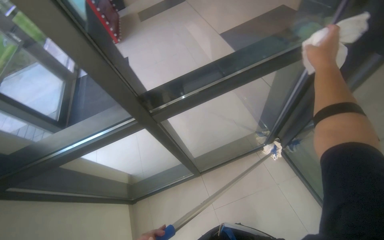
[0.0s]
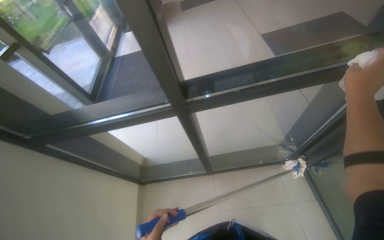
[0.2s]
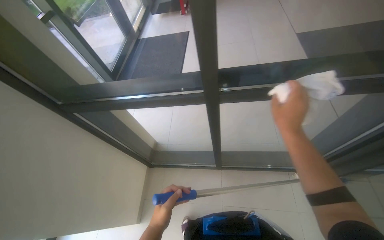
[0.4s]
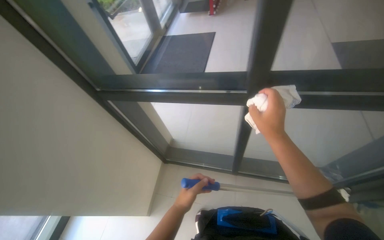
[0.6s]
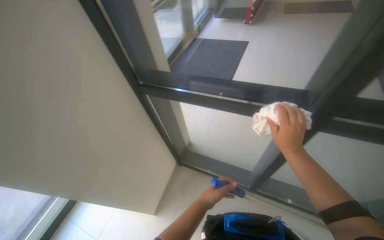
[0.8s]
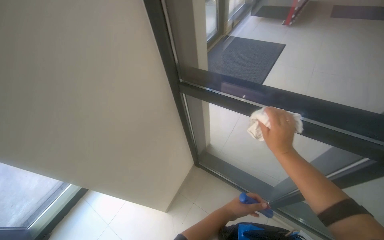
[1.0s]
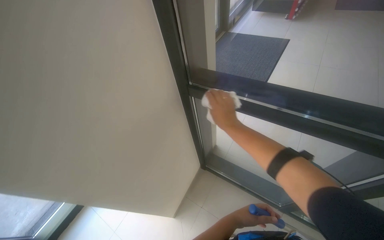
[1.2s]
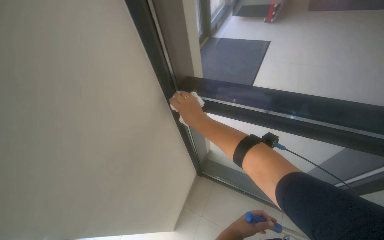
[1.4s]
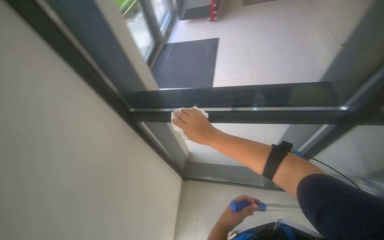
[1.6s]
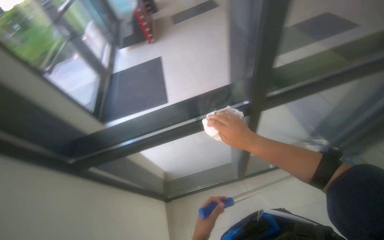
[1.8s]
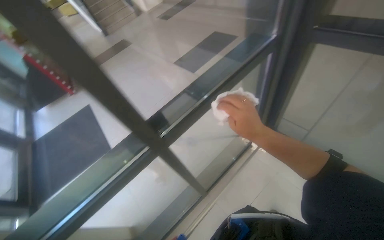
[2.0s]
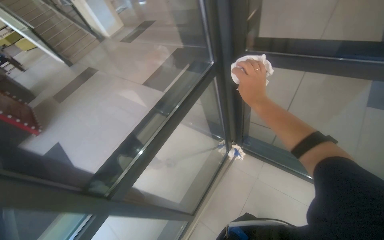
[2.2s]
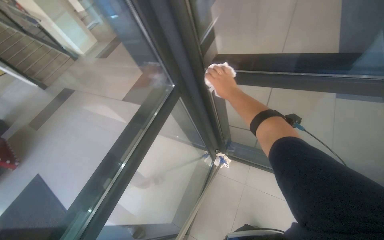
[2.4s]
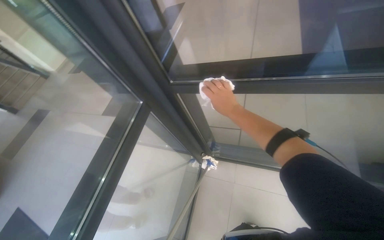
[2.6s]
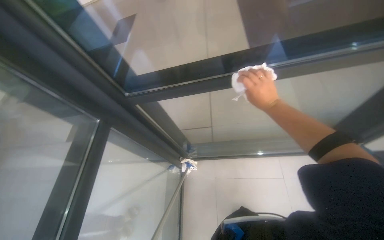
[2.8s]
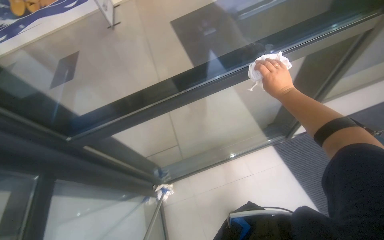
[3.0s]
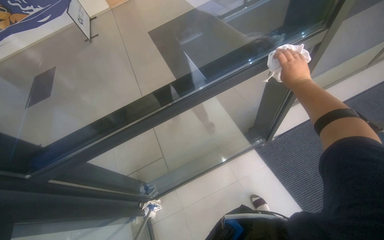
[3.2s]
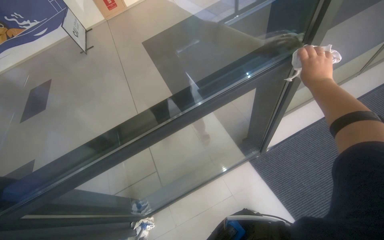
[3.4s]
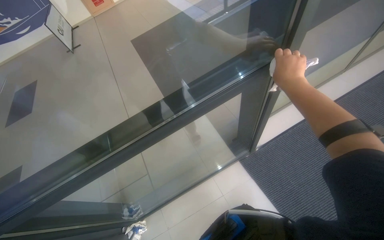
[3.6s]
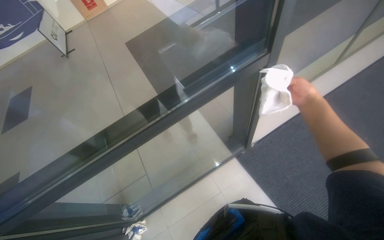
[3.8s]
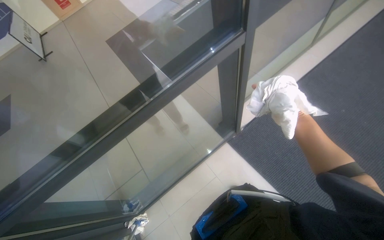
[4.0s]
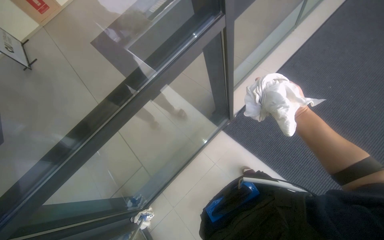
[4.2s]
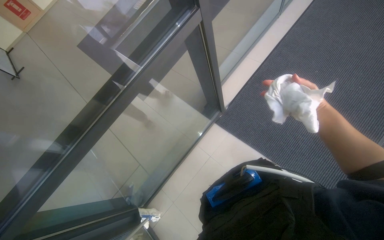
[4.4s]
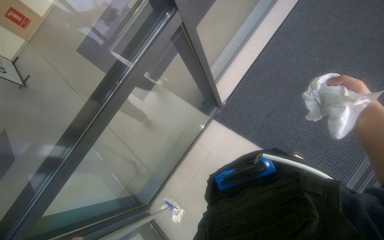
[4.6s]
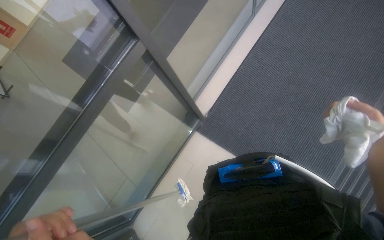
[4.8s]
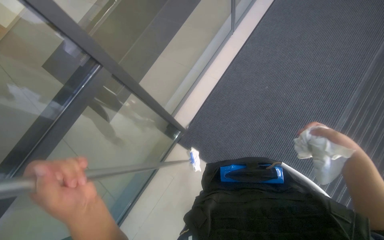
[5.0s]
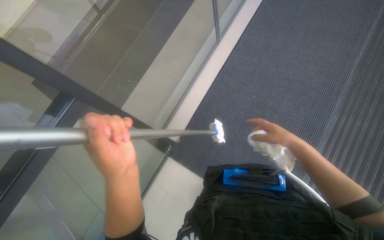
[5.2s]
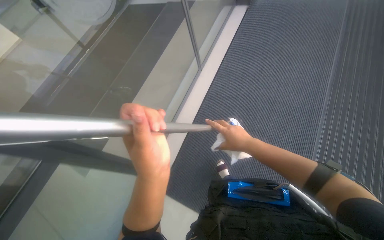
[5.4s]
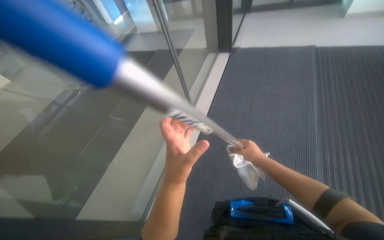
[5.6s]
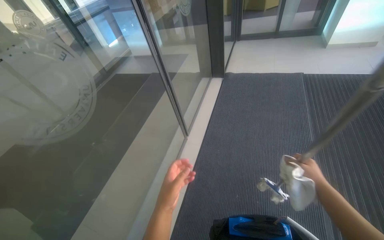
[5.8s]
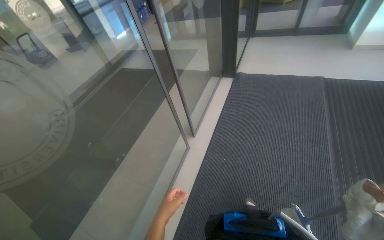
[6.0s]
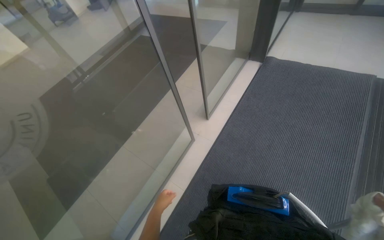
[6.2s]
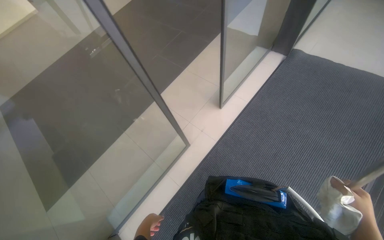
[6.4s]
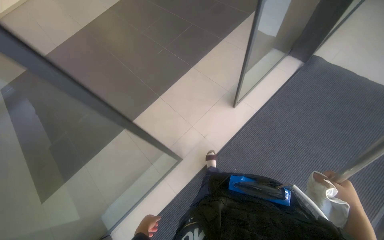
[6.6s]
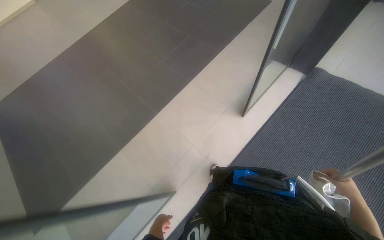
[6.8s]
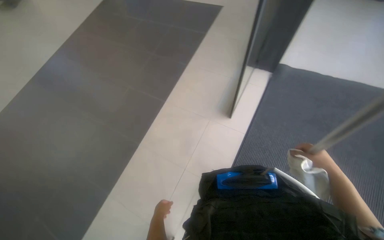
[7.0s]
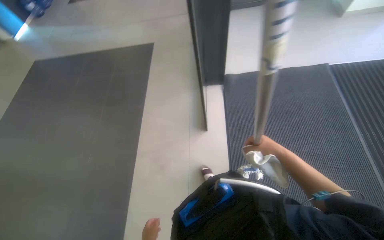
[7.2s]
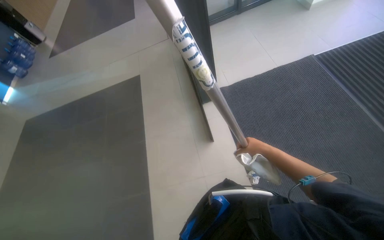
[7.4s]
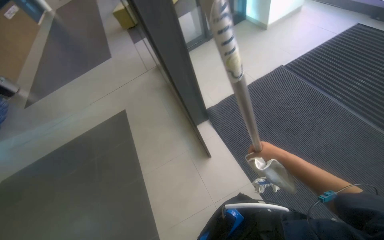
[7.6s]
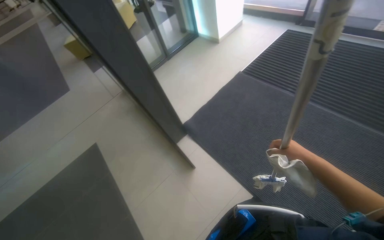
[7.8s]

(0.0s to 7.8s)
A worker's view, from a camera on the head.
Job: cleaning windows.
The whole recording: Cleaning glass windows with mop. The worker cleans the large glass windows using a mop with a cloth.
1.6s - 3.2s: The wearer moves about 90 cm. The wearer's head swings roughly 120 degrees to the right. The view tilts about 30 degrees upward.
3.2s - 4.6s: Everything in view rotates about 25 degrees counterclockwise.
4.6s - 6.2s: The wearer looks about 25 degrees further upward.
6.2s - 7.8s: The camera pitches upward, by some 15 degrees. The scene turns about 35 degrees counterclockwise in the picture.

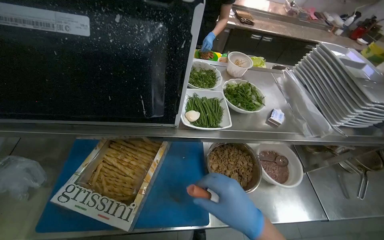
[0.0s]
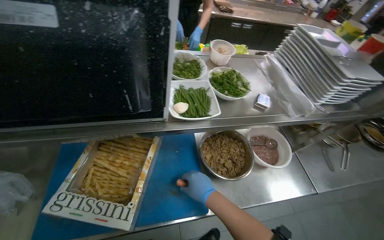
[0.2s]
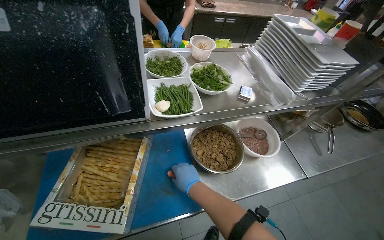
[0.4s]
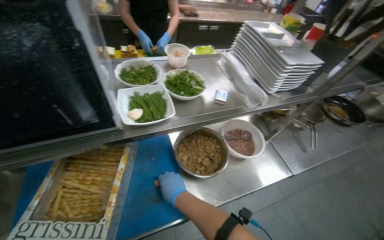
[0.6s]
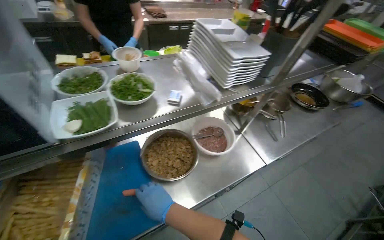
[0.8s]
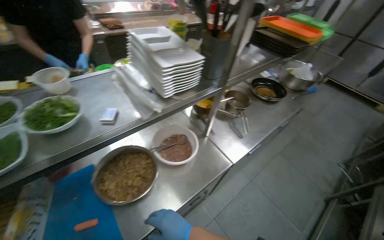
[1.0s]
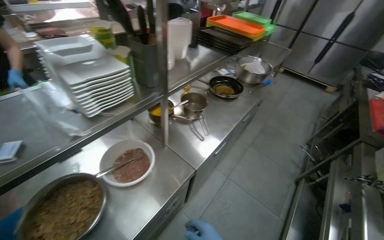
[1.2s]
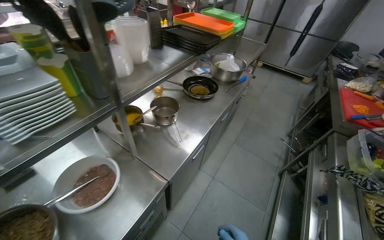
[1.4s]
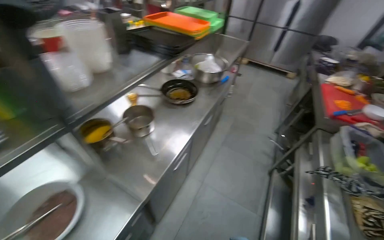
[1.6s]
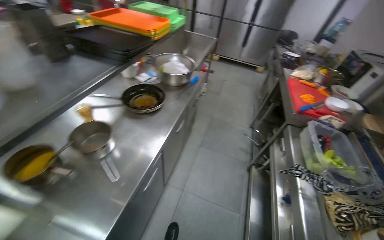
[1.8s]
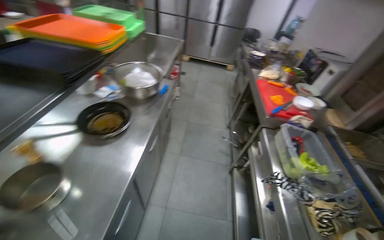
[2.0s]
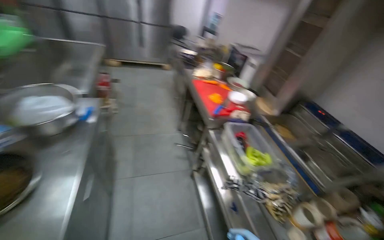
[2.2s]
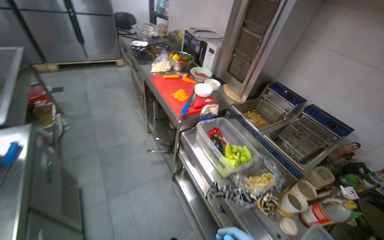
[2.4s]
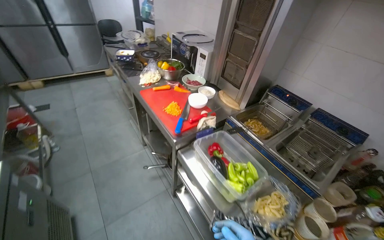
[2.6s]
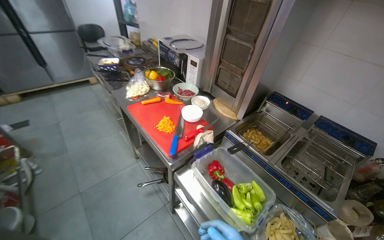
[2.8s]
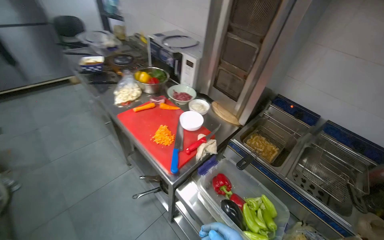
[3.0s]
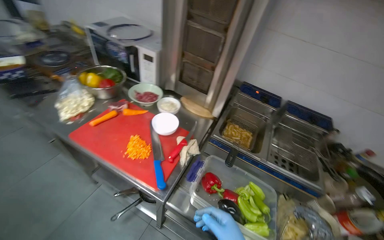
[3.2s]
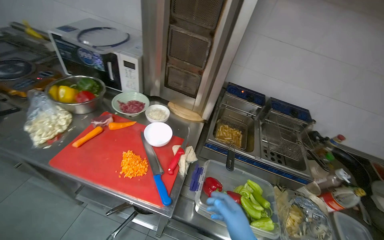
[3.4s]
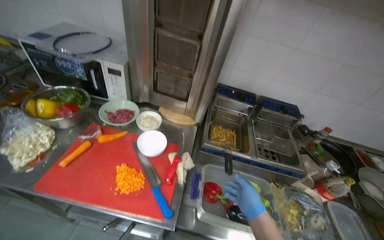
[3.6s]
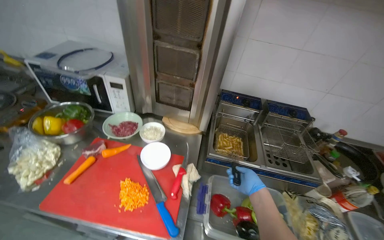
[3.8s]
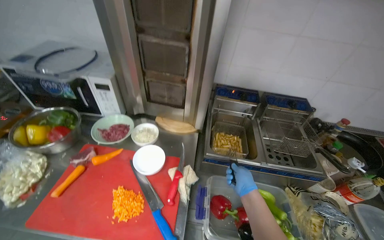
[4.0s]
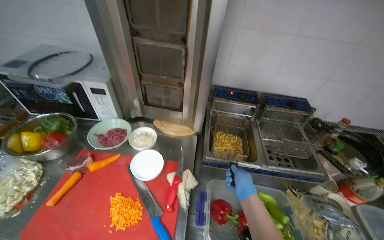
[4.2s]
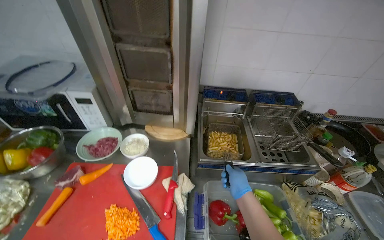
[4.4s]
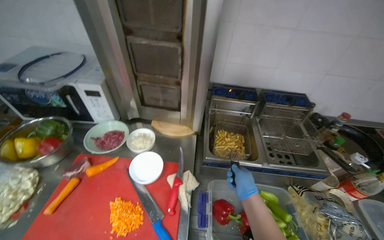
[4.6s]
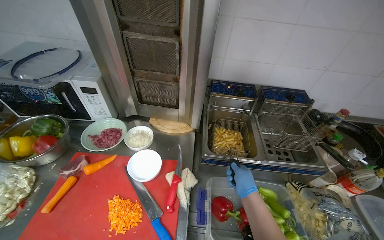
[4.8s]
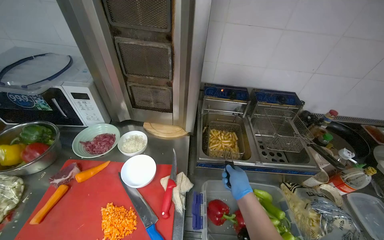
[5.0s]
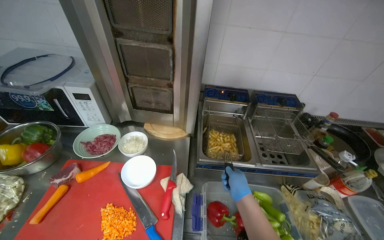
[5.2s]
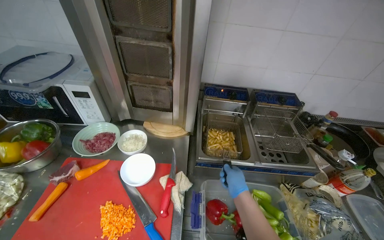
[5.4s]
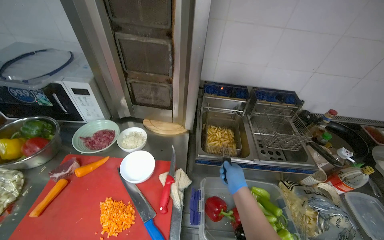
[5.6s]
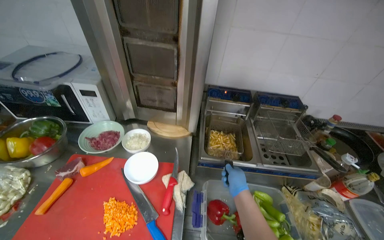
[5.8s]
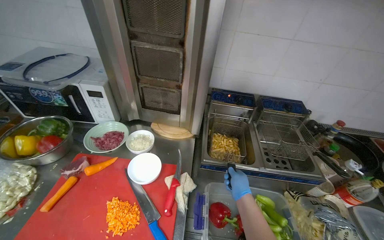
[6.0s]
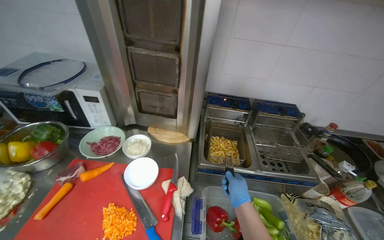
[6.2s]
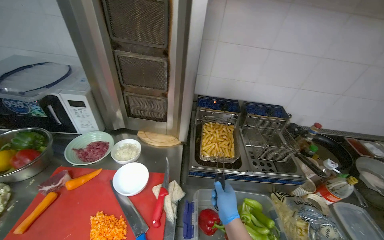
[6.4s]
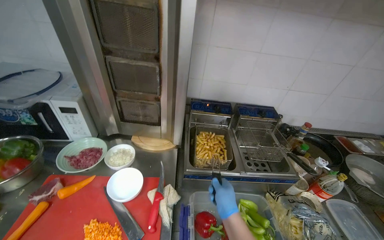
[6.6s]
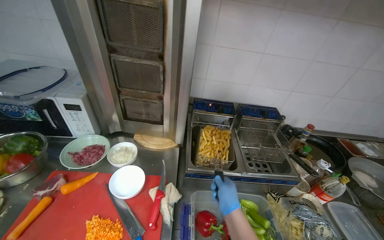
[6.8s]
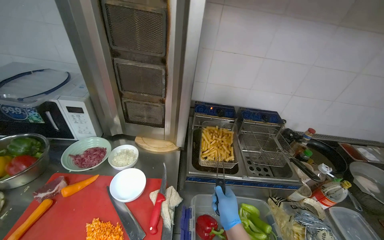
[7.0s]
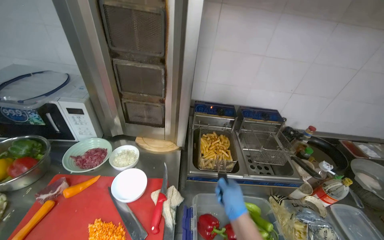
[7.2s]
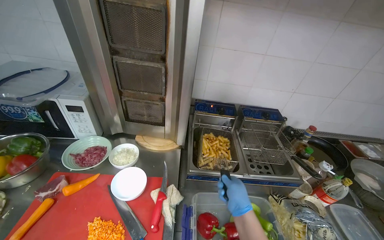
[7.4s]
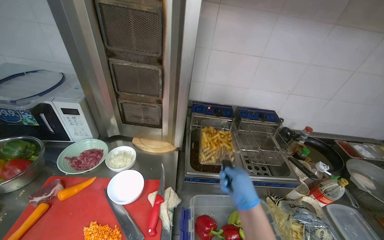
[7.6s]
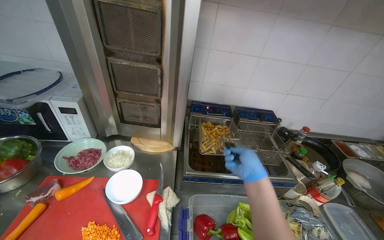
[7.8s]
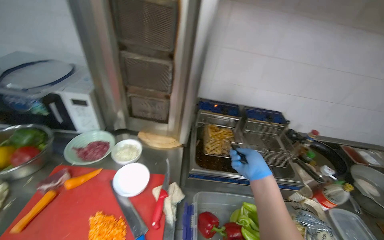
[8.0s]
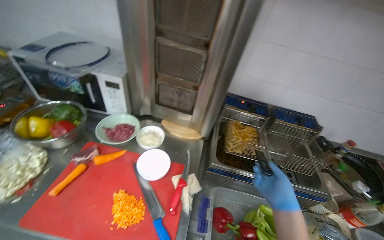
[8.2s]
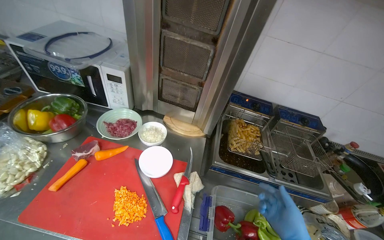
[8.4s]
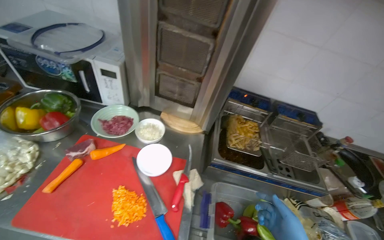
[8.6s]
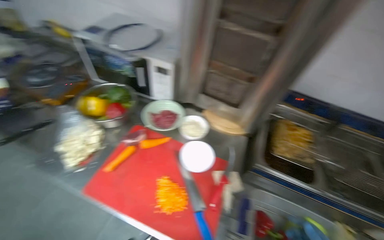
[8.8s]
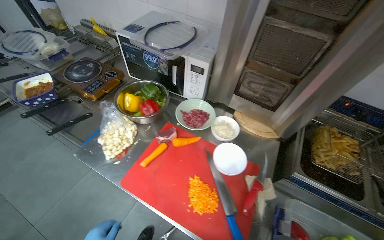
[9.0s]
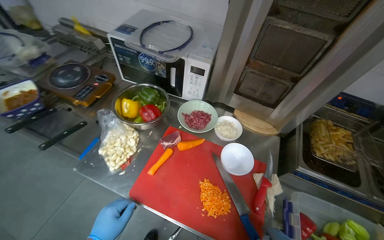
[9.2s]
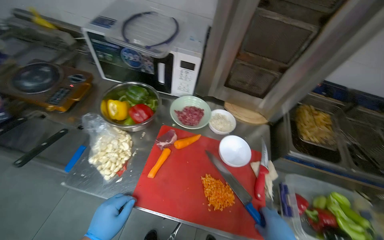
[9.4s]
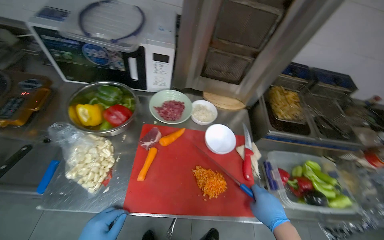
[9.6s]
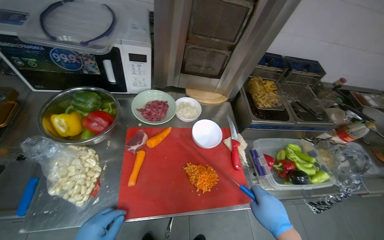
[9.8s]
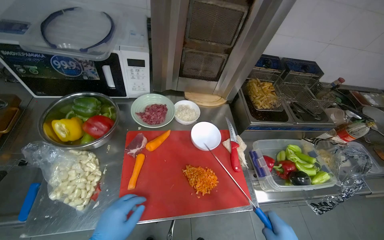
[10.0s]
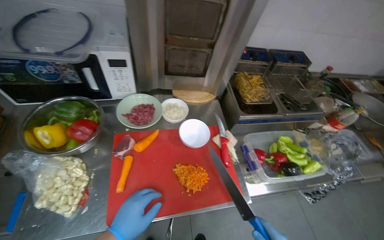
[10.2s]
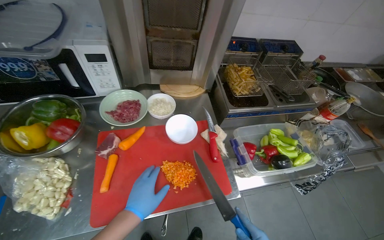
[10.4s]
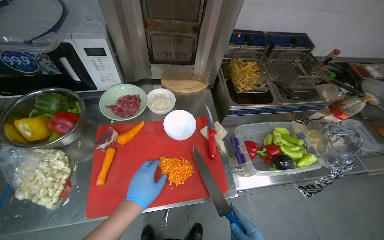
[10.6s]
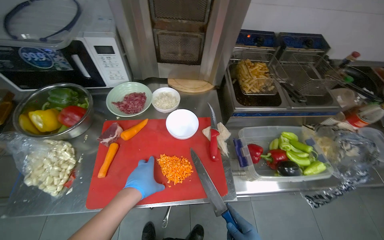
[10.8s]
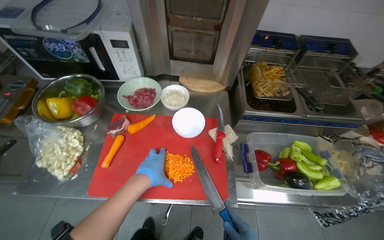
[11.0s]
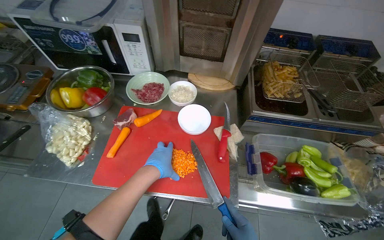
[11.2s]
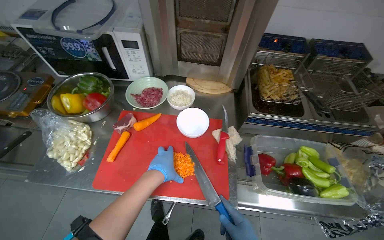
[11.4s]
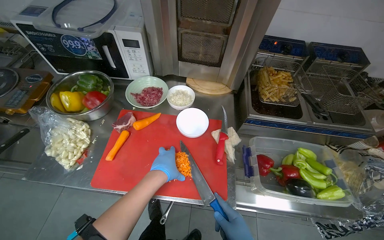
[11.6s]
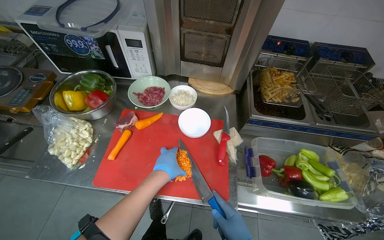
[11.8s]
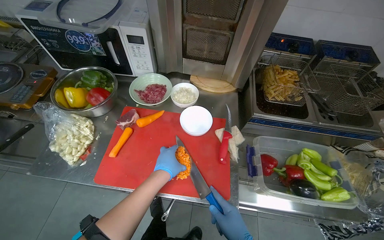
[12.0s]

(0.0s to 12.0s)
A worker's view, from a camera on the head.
Job: preparing food.
The whole recording: Chopping carrots on cutting board. The worker chops carrots into small pieces on a red cutting board and performs other kitchen tasks in between..
0.0s - 1.6s: The head travels roughly 70 cm. The wearer looks roughly 60 degrees further to the right.
1.6s - 3.0s: The camera travels roughly 1 m. The wearer looks roughly 70 degrees further to the right.
3.0s - 4.4s: The head turns to the right by about 45 degrees.
6.0s - 7.6s: The right hand travels nearer to the camera by some 10 cm.
7.6s - 9.0s: The wearer looks about 30 degrees further to the left.
9.0s - 10.4s: The head rotates approximately 40 degrees to the right. The view tips downward by roughly 15 degrees.
10.4s - 12.0s: The wearer looks approximately 20 degrees further to the left. The left hand goes roughly 10 cm to the right.
